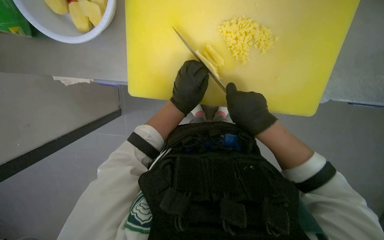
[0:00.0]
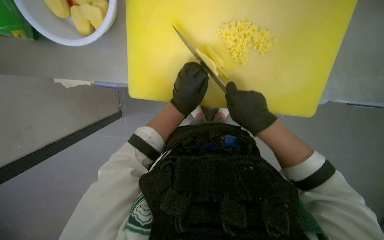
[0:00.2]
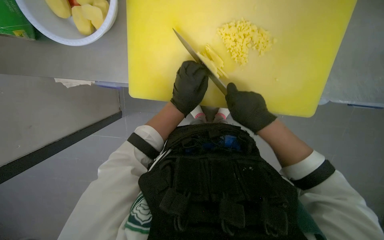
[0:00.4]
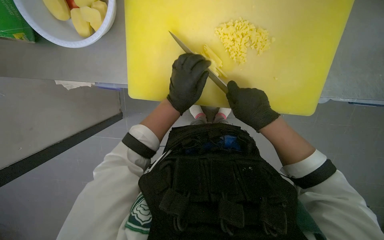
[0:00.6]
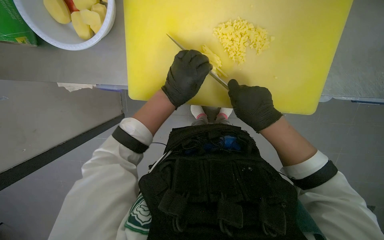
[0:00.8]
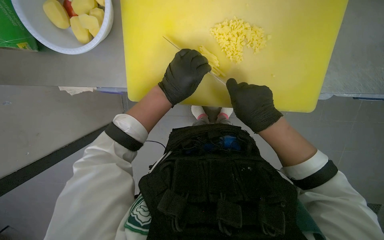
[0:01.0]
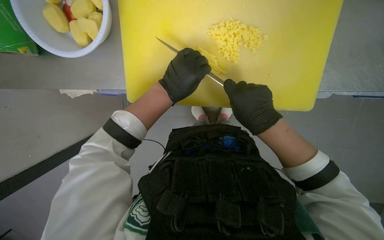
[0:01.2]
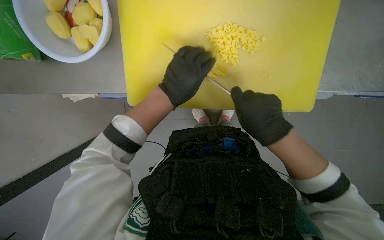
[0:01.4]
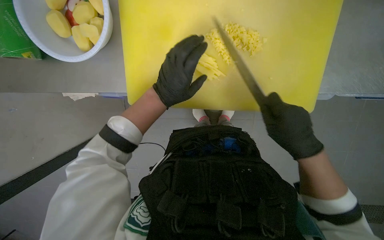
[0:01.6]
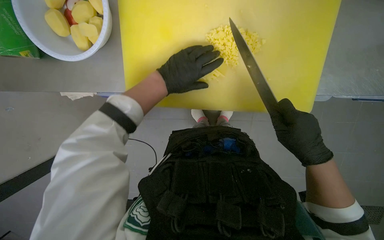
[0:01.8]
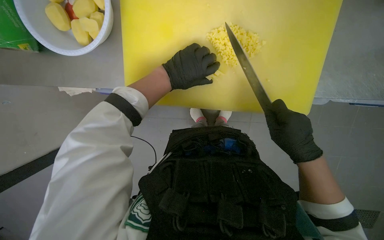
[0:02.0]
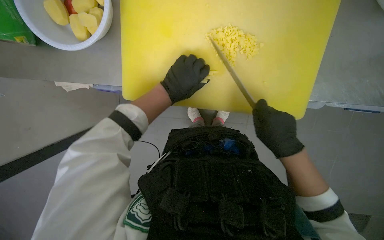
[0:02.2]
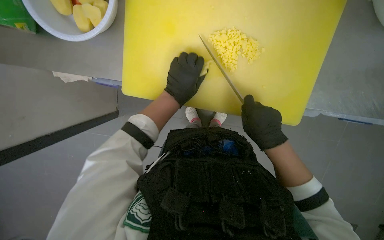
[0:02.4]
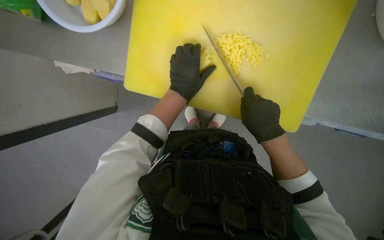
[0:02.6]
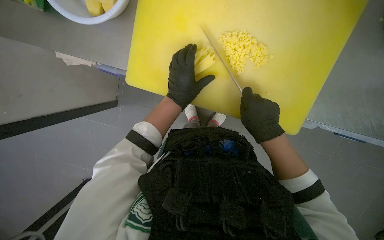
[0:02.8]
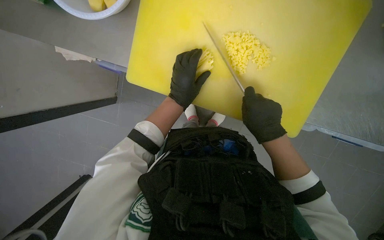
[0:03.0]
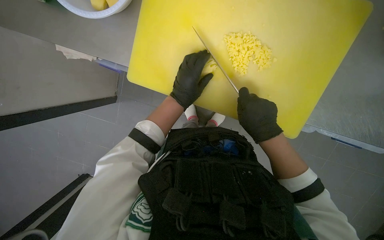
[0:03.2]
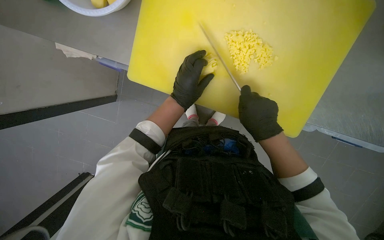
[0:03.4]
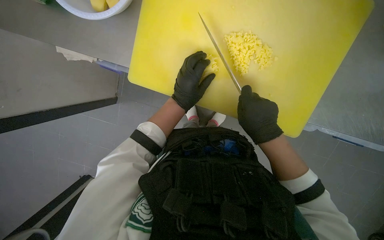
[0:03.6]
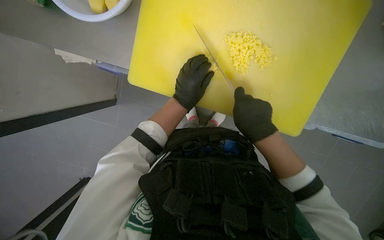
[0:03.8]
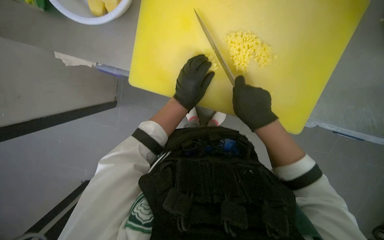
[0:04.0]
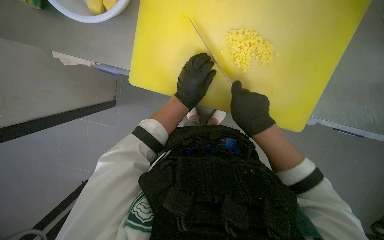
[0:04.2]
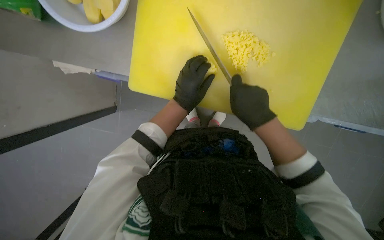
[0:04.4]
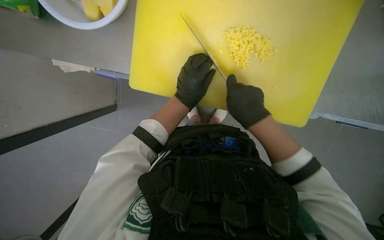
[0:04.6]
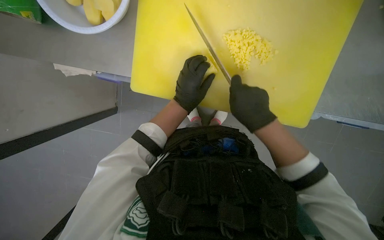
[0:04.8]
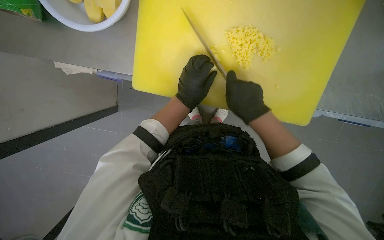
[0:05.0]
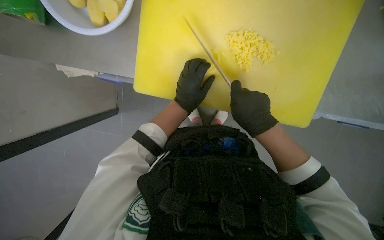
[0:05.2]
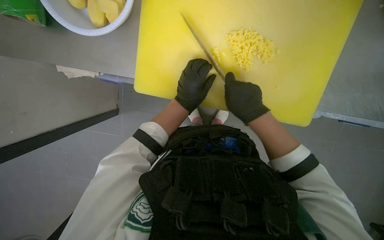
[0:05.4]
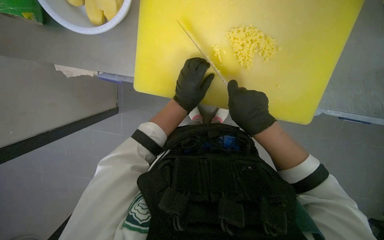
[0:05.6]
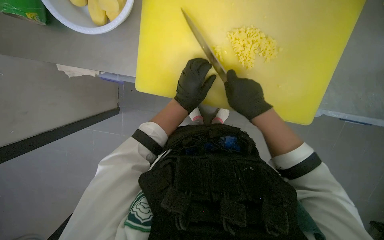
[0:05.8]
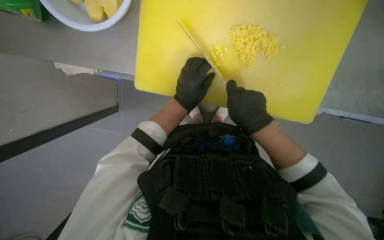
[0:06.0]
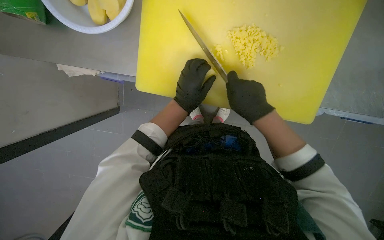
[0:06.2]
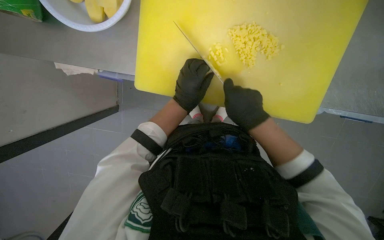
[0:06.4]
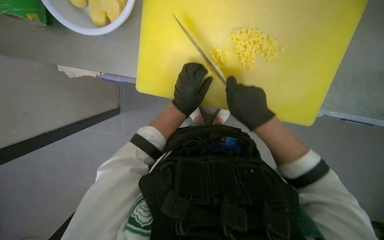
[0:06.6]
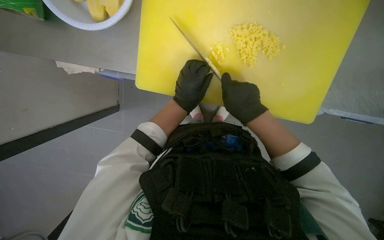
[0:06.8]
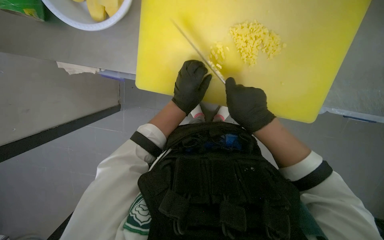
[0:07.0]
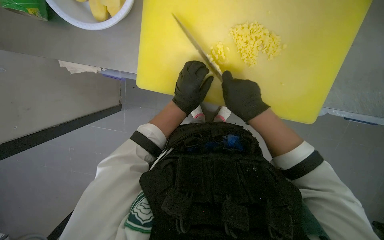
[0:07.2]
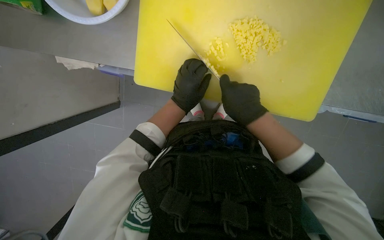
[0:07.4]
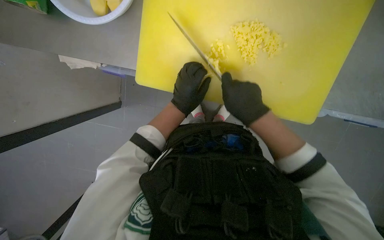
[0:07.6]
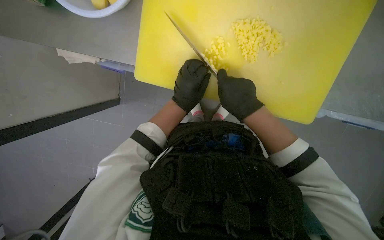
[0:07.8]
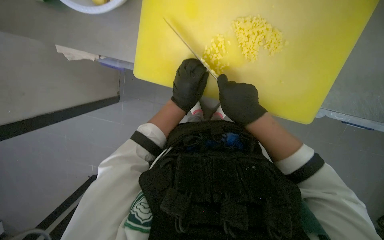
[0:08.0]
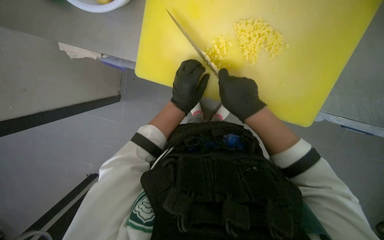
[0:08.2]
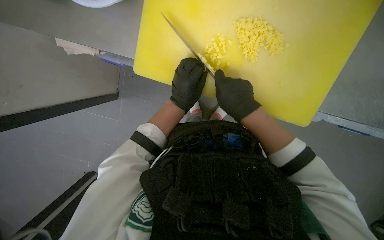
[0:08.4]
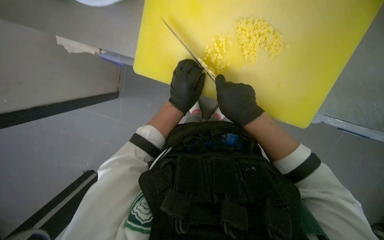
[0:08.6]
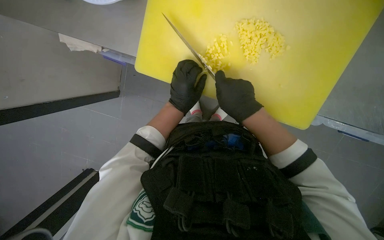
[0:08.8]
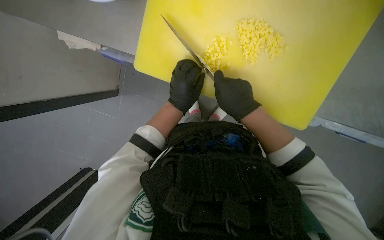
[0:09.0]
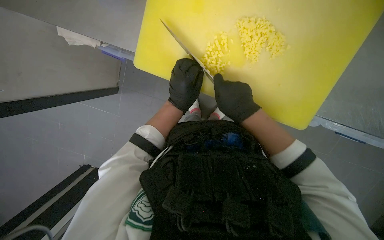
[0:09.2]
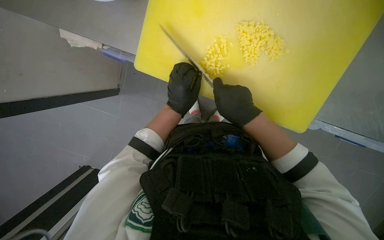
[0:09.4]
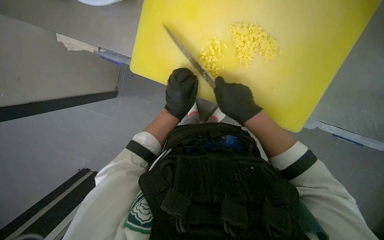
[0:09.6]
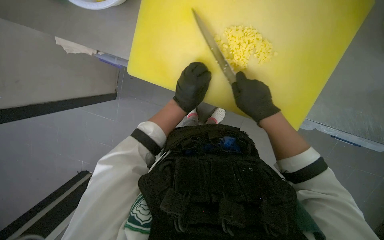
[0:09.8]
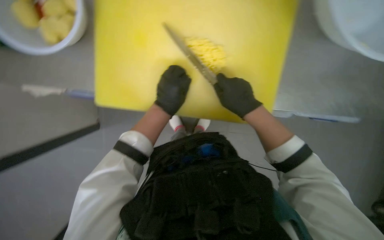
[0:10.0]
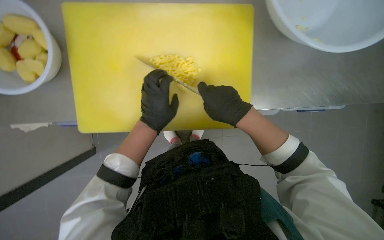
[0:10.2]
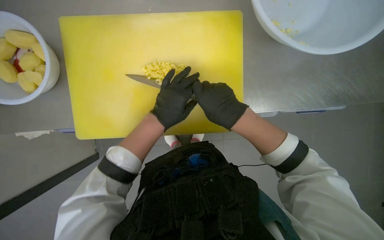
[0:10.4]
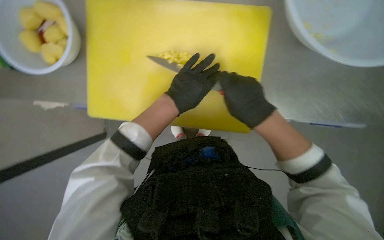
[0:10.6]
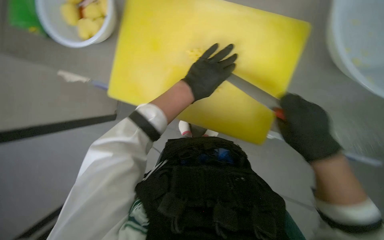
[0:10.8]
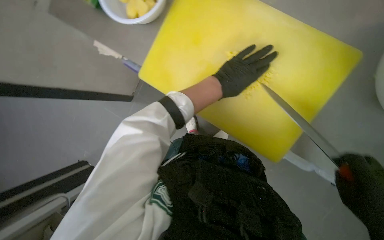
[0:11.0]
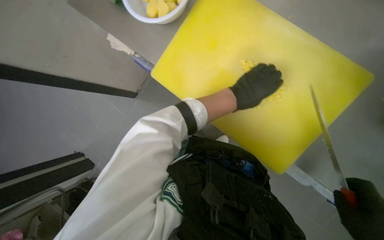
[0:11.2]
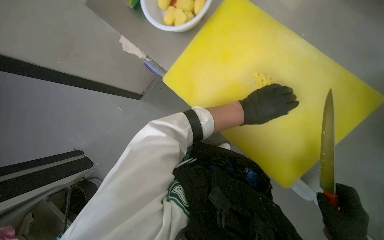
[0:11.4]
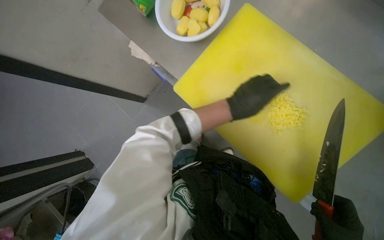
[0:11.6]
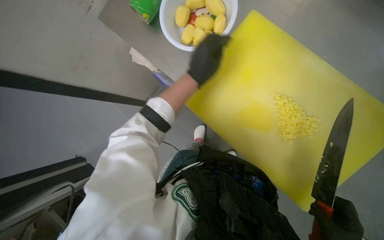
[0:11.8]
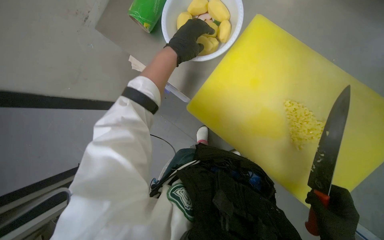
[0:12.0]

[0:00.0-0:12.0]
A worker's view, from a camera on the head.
Job: preparing food.
The whole recording: Slicing potatoes. The worker slices potatoes on a yellow cutting board.
0:03.0 to 0:10.4: The hands make small movements and keep their place.
0:10.4 to 0:12.0: The head rotates approximately 45 degrees to the left.

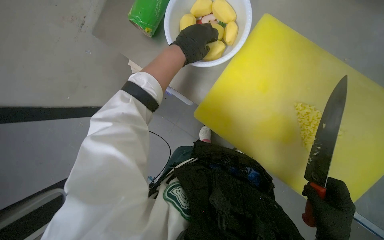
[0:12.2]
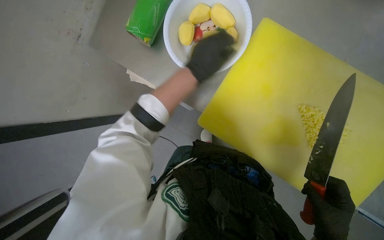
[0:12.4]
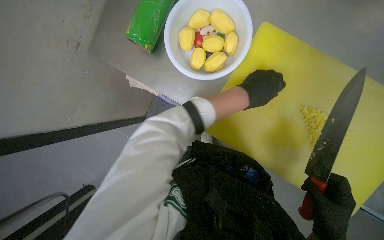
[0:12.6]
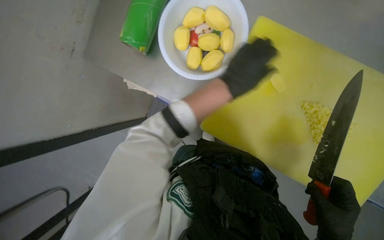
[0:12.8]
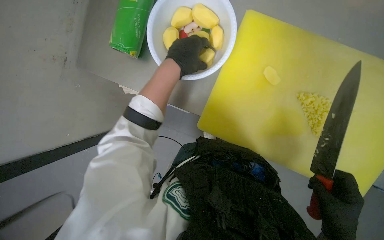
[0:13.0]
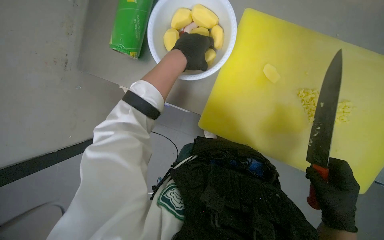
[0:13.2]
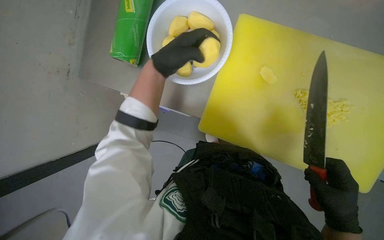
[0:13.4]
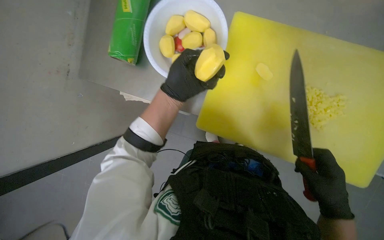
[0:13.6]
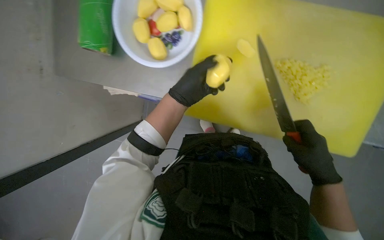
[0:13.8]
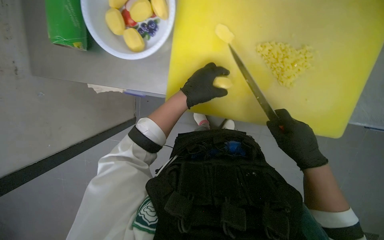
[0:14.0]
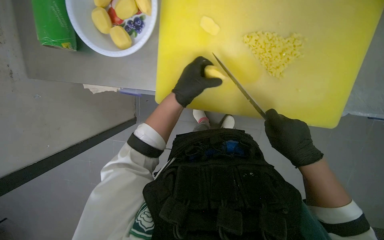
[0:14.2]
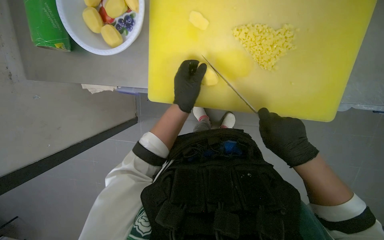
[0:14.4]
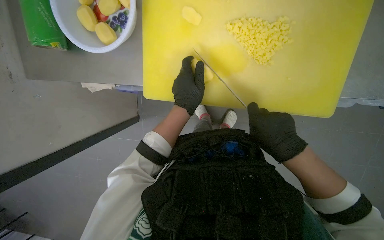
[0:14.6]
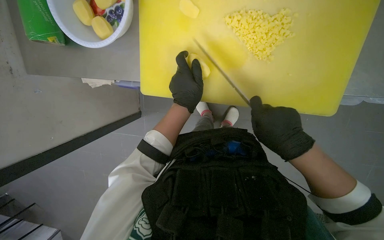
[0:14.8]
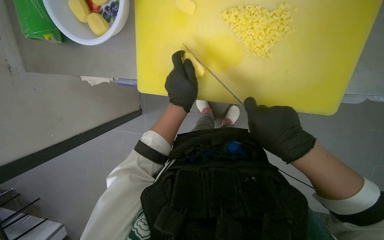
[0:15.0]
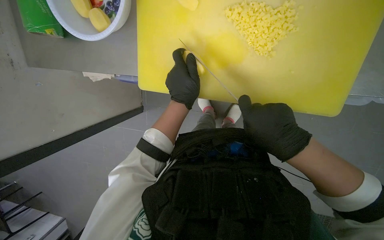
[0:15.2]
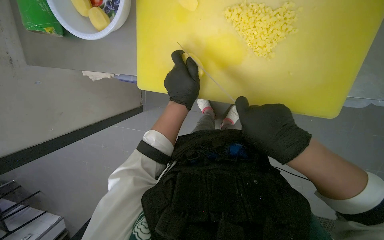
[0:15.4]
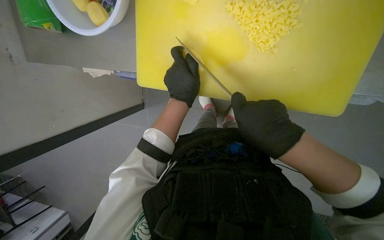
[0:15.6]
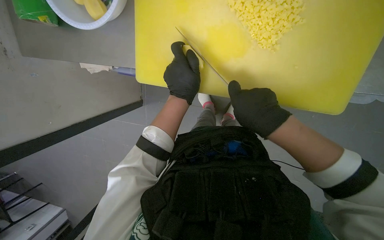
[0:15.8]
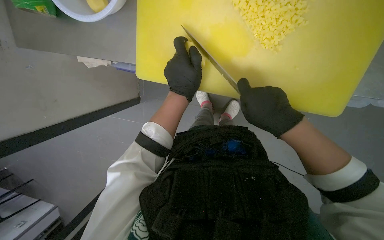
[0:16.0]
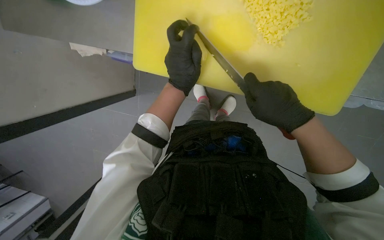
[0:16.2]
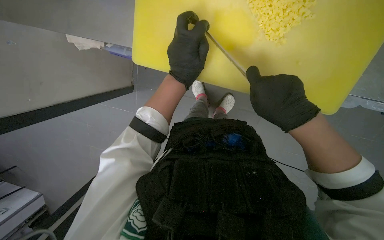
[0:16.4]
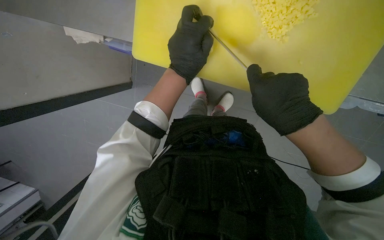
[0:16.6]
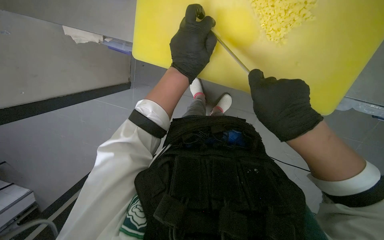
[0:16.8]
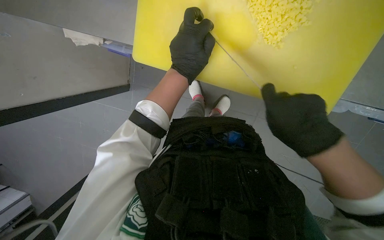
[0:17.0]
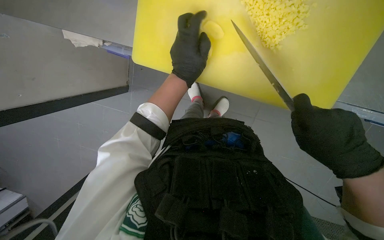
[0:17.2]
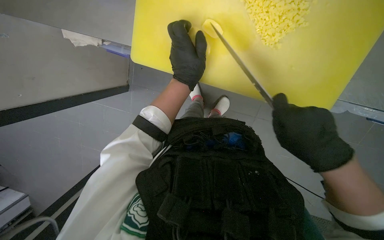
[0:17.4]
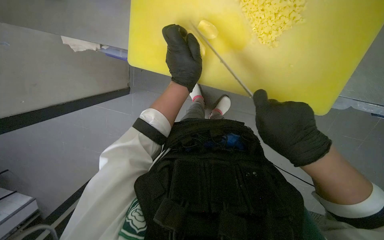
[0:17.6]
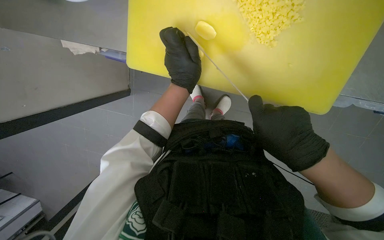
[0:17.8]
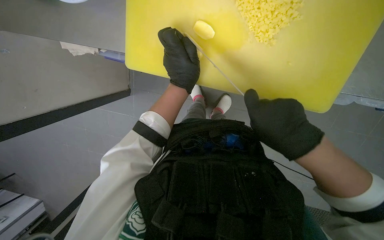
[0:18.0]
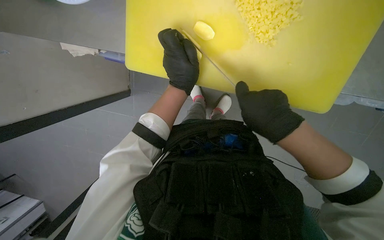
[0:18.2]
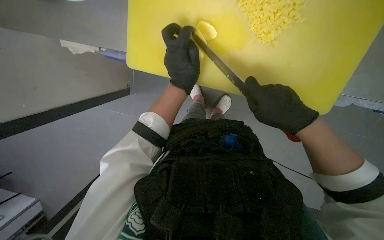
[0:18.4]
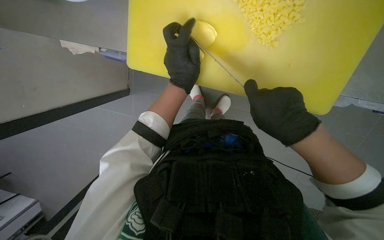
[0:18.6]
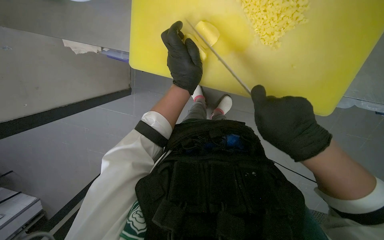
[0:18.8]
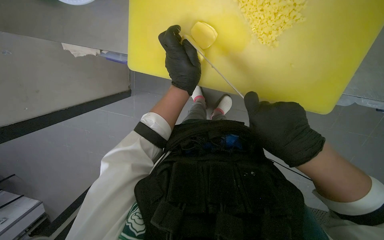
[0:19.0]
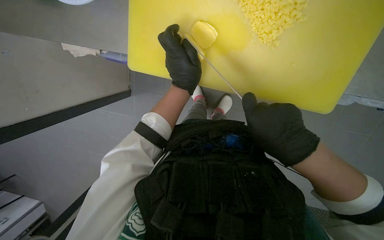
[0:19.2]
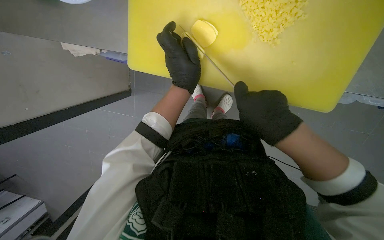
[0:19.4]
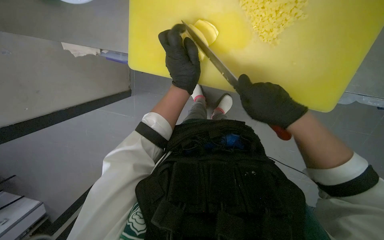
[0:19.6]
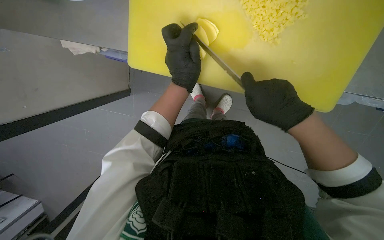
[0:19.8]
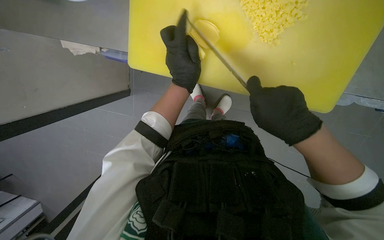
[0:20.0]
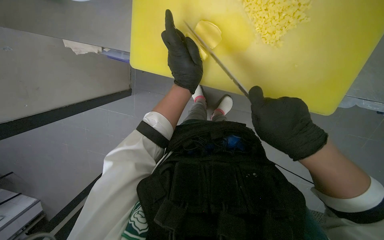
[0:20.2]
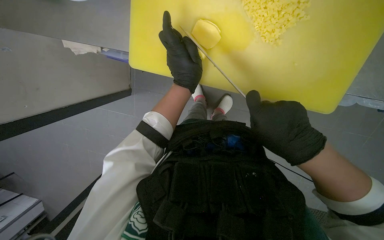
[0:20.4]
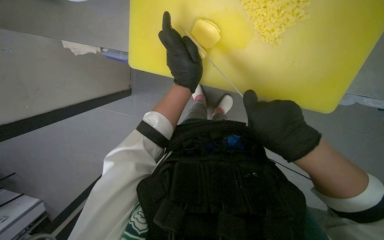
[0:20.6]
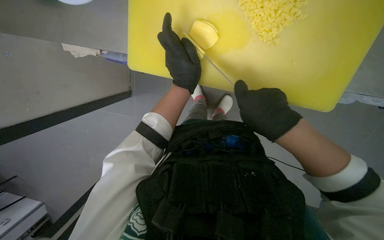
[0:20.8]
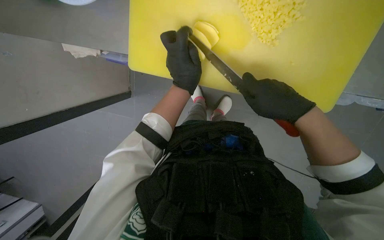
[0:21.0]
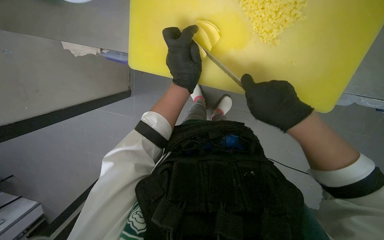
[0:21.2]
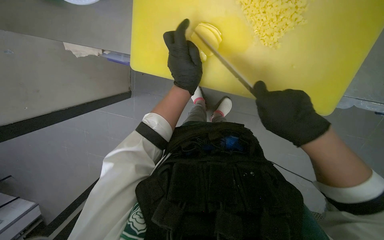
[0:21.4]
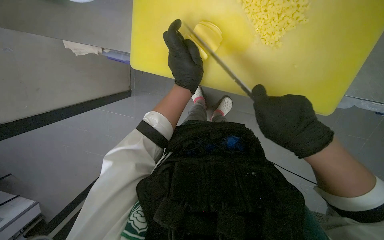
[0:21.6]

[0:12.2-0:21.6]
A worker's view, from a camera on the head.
Job: preparing food.
The whole recording: Slicing potatoes. The worker slices potatoes on a yellow cutting board.
0:12.2 to 0:13.8: The left hand moves down the picture, some 10 cm, and moves roughly 20 cm to the right and comes back.
0:15.4 to 0:17.0: The hands stay close to where they were, moving slightly.
0:17.0 to 0:21.6: The hands work in one place, with small movements.
